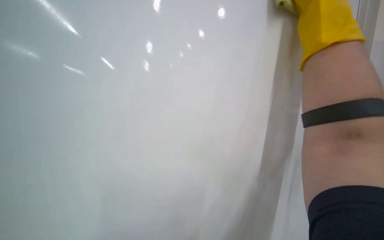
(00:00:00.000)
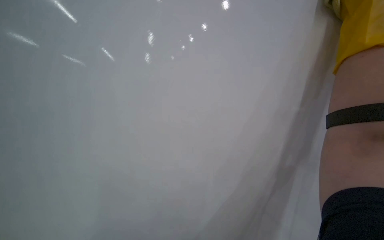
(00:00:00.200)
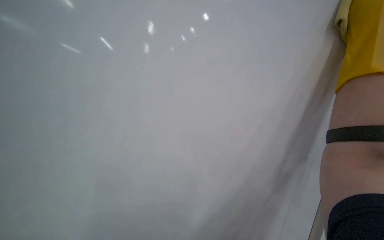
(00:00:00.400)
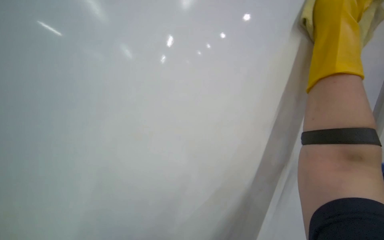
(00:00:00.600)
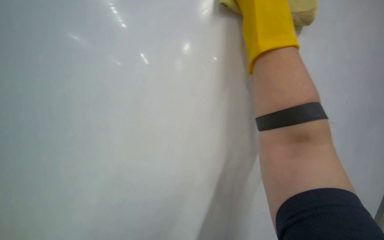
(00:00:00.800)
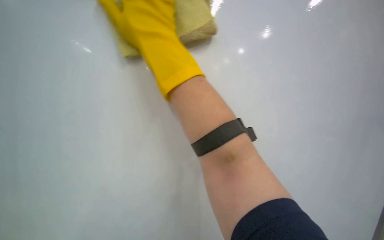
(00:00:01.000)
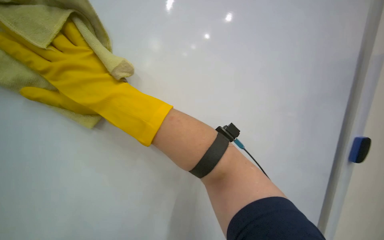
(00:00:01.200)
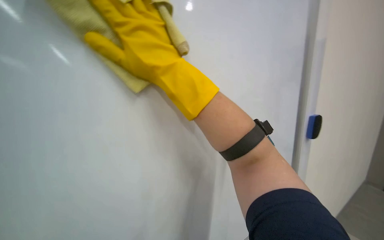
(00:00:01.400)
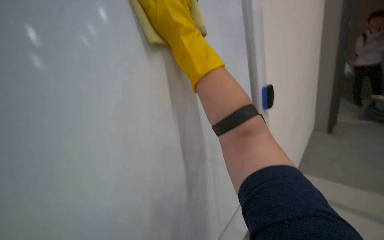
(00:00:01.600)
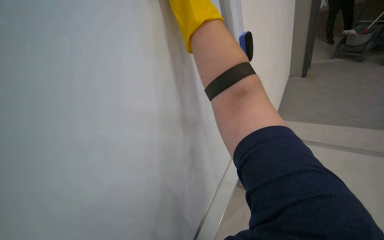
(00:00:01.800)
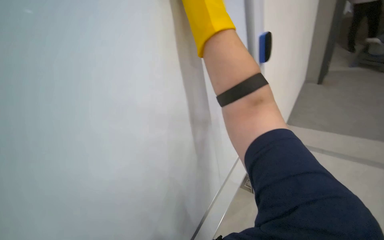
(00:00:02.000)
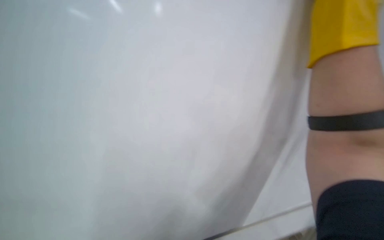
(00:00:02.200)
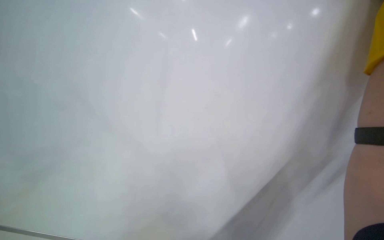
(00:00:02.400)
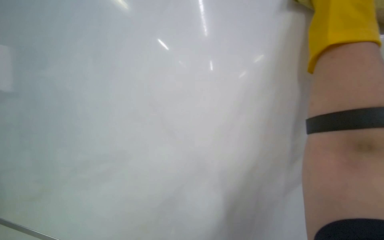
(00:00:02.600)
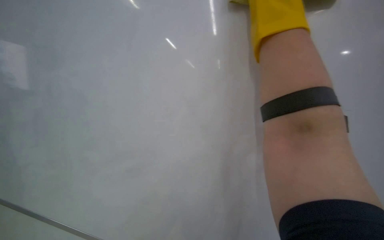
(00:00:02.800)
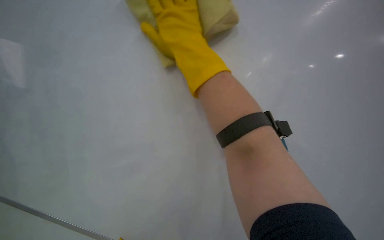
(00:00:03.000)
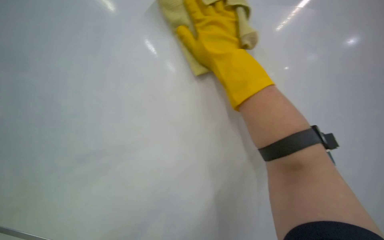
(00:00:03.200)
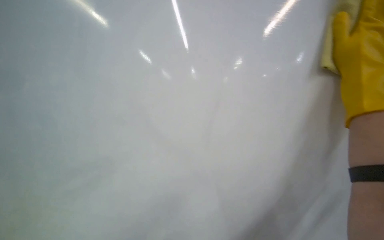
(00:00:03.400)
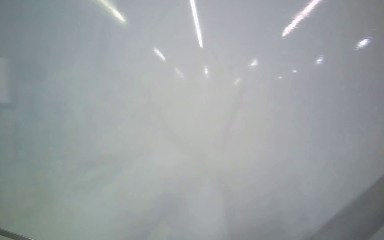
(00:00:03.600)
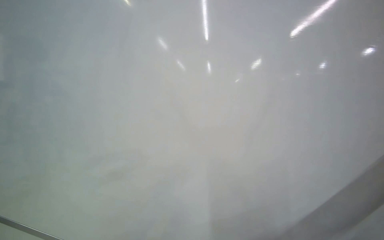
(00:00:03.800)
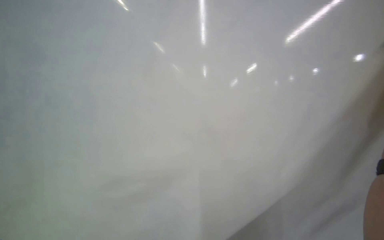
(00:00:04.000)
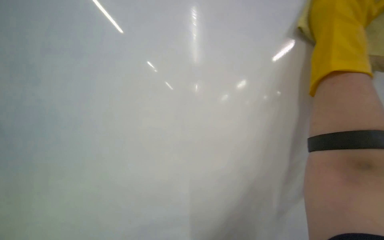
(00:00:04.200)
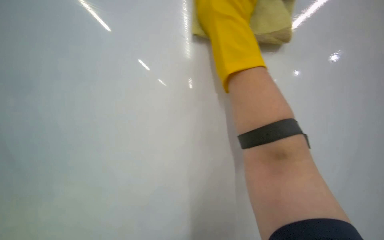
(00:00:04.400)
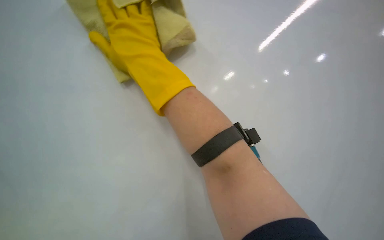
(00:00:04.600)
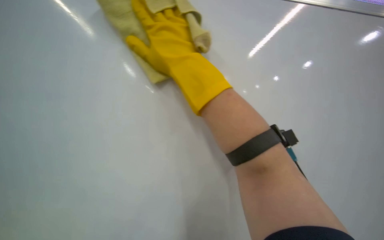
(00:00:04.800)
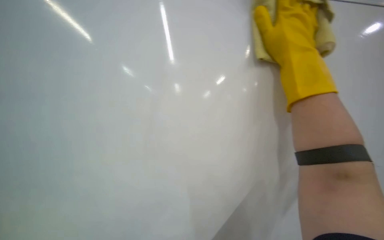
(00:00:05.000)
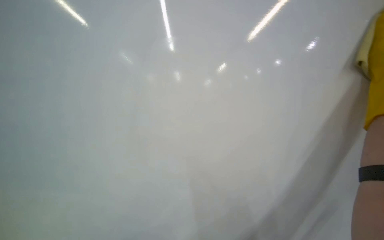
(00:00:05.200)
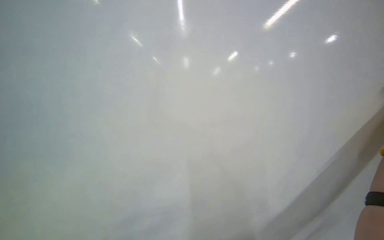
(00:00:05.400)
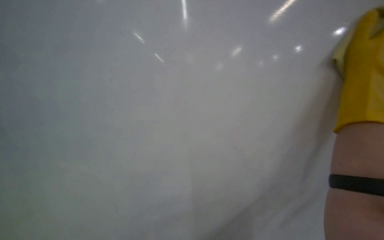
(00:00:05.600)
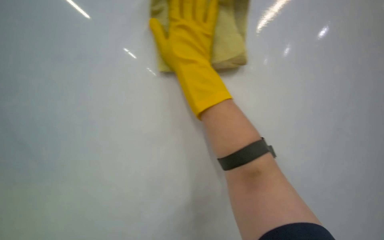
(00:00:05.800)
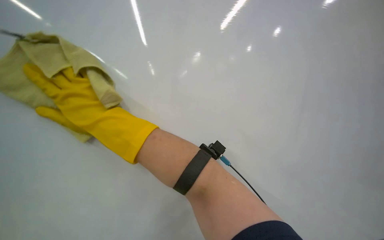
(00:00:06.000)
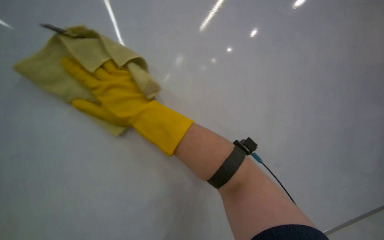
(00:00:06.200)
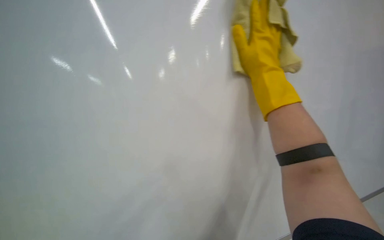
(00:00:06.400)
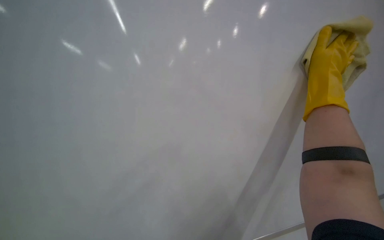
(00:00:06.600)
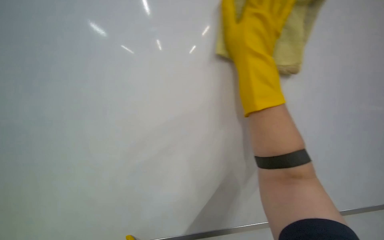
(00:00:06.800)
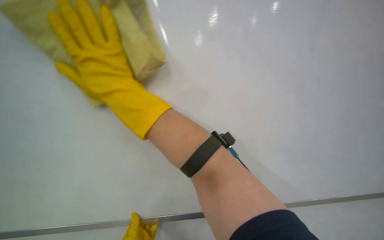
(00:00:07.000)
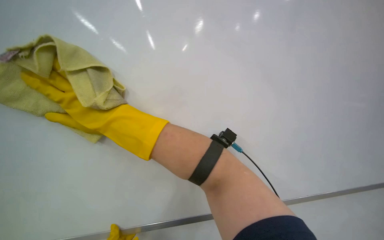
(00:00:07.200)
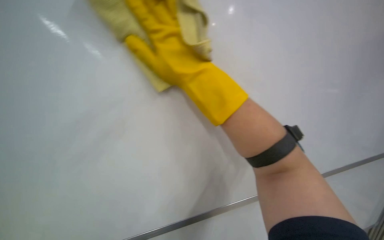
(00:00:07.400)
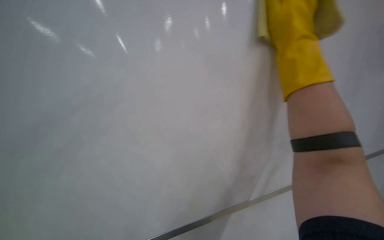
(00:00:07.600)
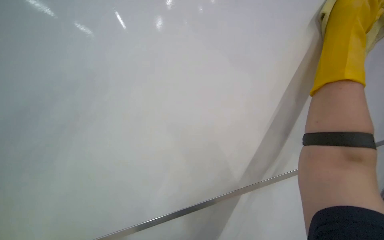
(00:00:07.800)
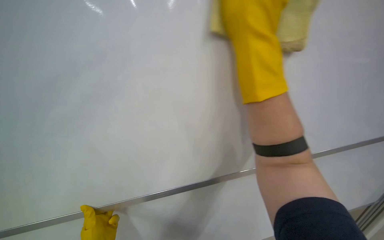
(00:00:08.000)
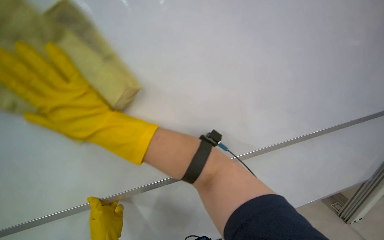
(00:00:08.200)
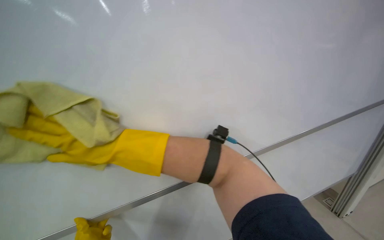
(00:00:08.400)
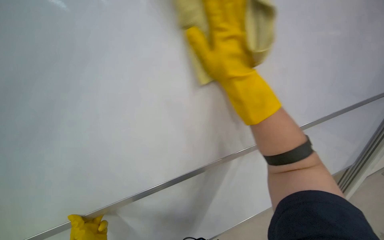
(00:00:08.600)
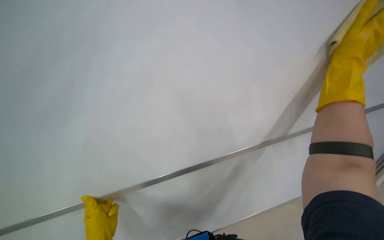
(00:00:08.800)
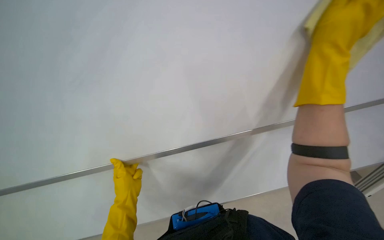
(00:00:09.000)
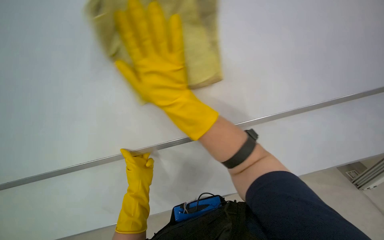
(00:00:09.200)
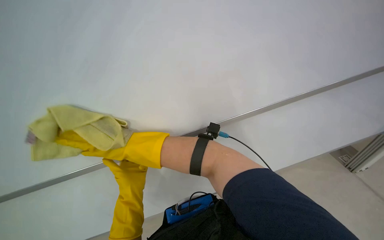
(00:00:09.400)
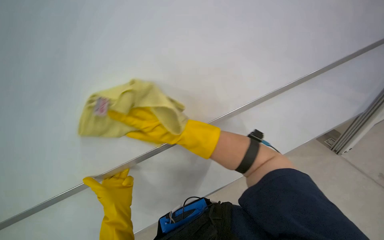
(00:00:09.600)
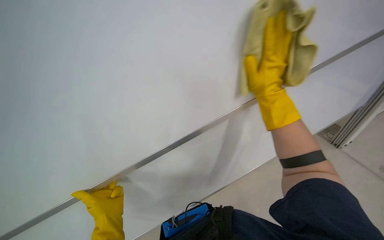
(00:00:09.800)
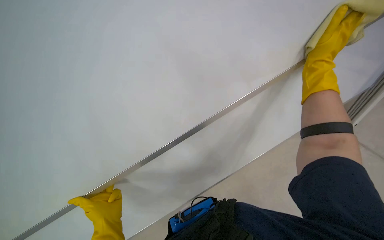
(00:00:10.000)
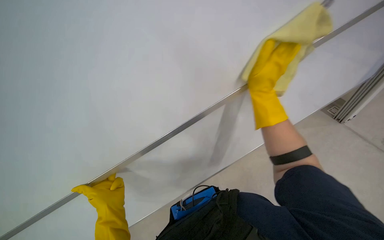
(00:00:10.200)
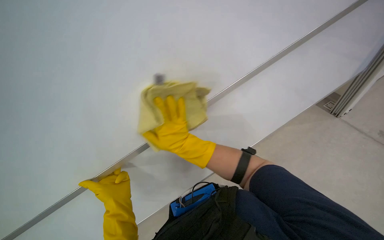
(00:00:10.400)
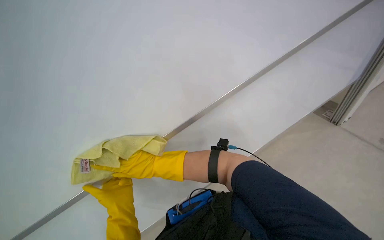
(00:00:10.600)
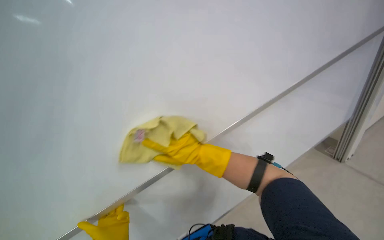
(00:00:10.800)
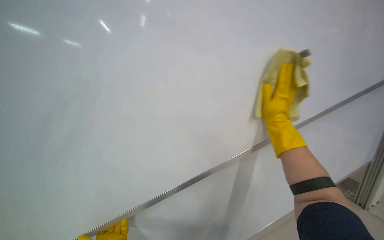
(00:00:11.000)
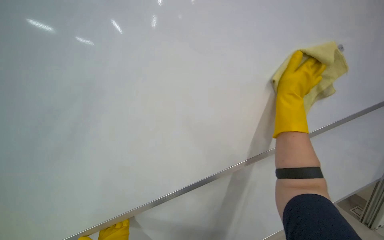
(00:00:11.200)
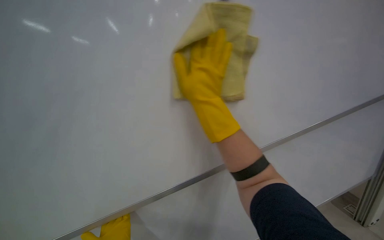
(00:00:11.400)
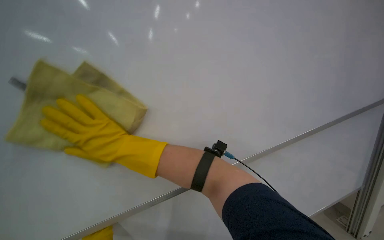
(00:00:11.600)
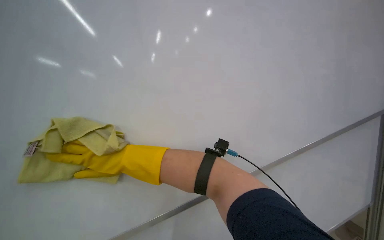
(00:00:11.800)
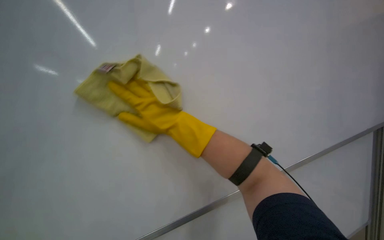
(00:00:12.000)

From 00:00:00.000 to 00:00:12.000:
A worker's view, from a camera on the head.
Job: wiping surfaces.
The whole recording: Cleaning whiteboard. The worker cleans the whiteboard with a cloth and cleaning solution.
From 00:00:03.000 to 00:00:04.400: Everything in view rotates about 30 degrees clockwise.
From 00:00:06.000 to 00:00:07.600: The view swings roughly 35 degrees to the left.
From 00:00:07.600 to 00:00:09.000: The view tips downward by roughly 15 degrees. The right hand swings left and right, approximately 70 cm each way, with 2 reversals.
From 00:00:09.000 to 00:00:10.400: The right hand goes about 30 cm down the picture and farther from the camera, and goes to the right and returns, approximately 40 cm each way.

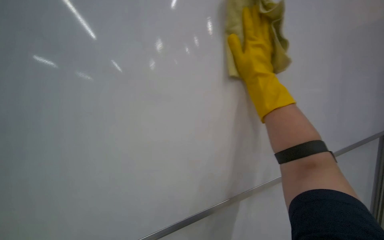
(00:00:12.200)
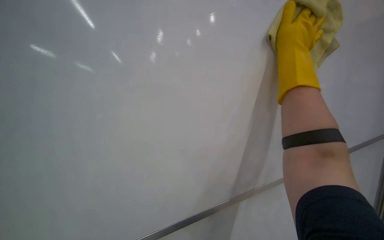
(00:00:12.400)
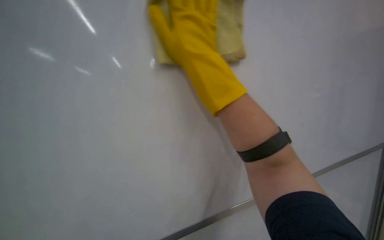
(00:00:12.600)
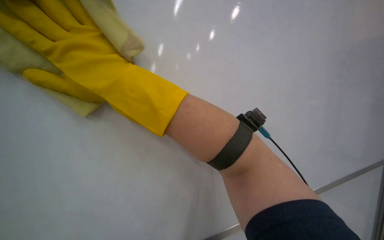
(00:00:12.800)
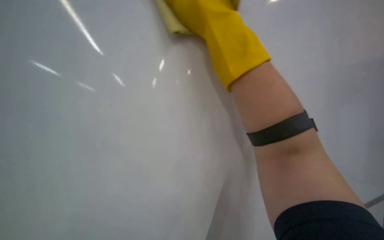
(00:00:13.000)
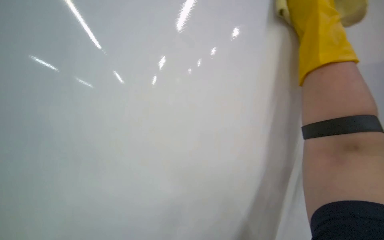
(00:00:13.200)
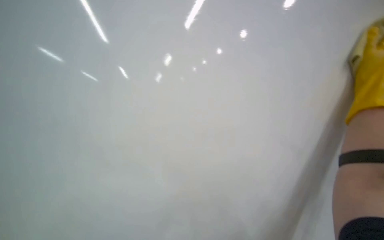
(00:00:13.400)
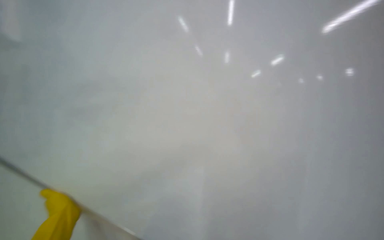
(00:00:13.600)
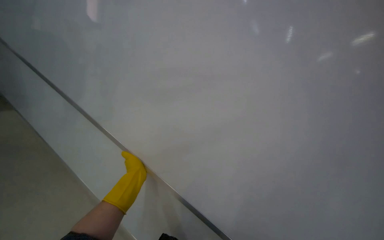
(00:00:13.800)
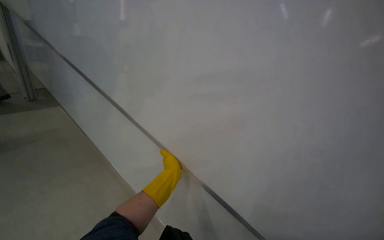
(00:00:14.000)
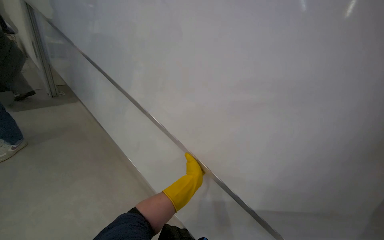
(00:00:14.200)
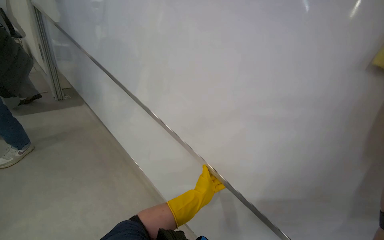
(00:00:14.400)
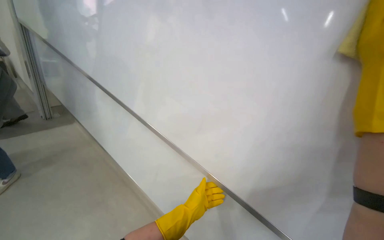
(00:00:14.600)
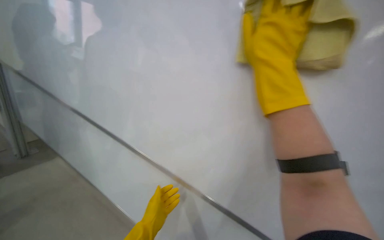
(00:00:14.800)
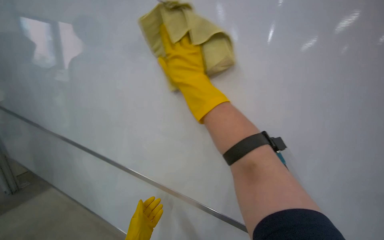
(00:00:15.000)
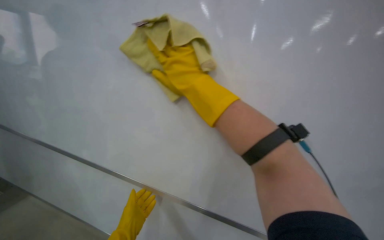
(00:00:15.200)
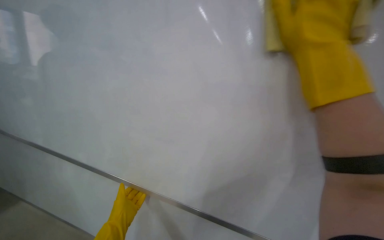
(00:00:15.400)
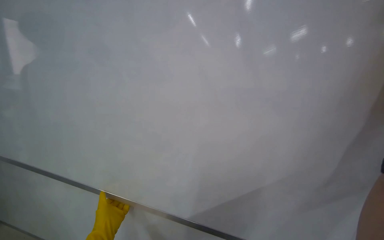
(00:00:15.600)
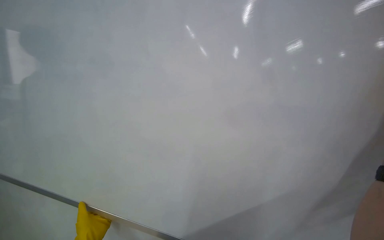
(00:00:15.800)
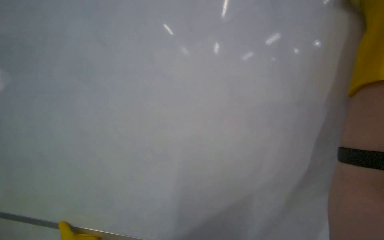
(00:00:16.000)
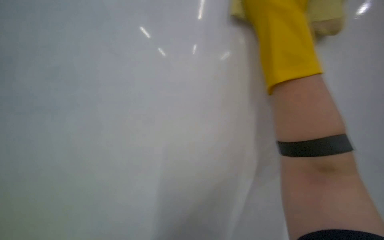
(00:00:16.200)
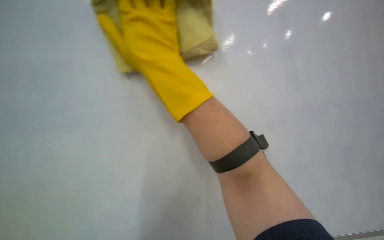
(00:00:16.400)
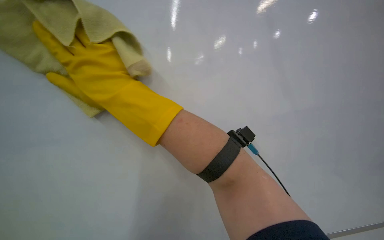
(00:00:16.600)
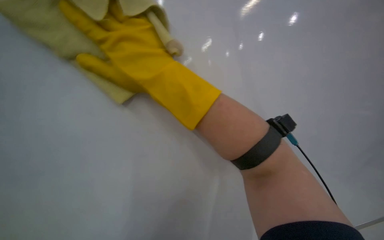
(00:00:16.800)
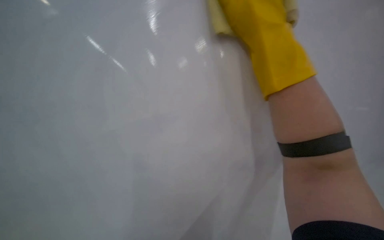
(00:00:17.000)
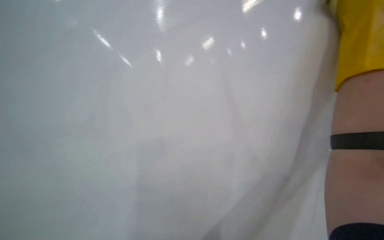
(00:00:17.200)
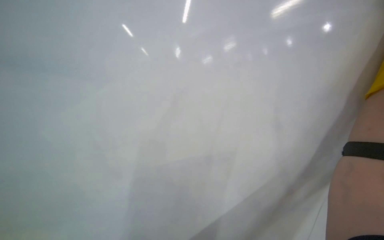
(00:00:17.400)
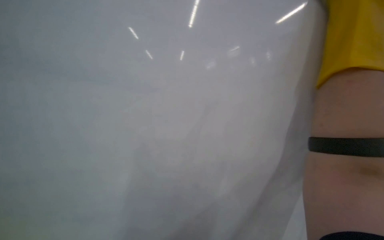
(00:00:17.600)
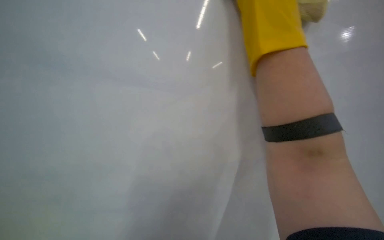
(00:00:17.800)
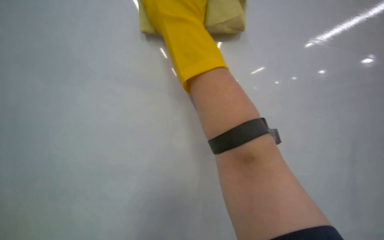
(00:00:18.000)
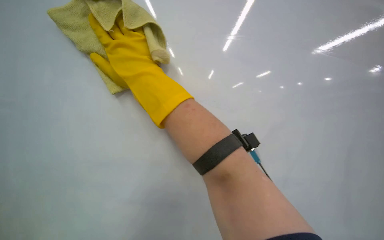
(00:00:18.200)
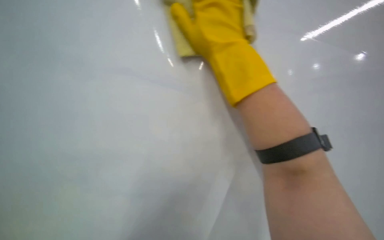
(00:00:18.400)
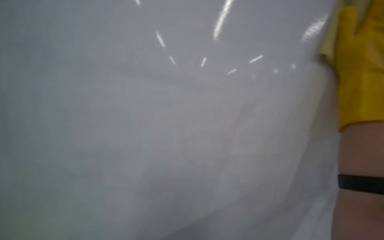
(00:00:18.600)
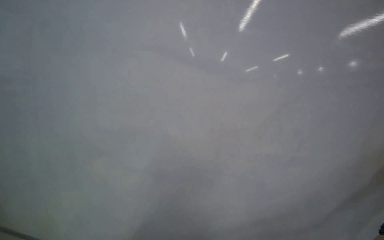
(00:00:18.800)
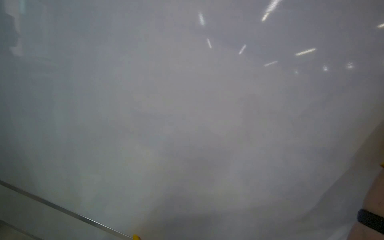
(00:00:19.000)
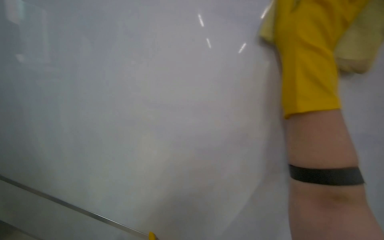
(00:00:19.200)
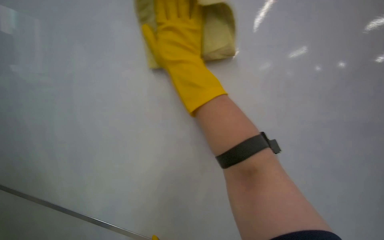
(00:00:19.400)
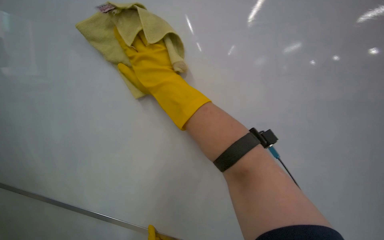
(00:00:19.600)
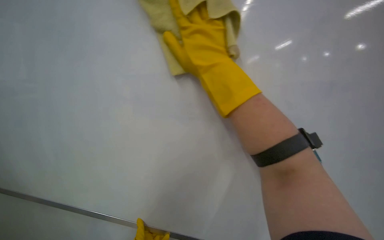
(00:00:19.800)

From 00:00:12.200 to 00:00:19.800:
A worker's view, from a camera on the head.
Job: wiping surfaces.
The whole recording: Cleaning whiteboard. The worker cleans the whiteboard with a cloth and cleaning solution.
From 00:00:15.200 to 00:00:16.800: The right hand goes left and right, about 40 cm each way, reversing 2 times.
